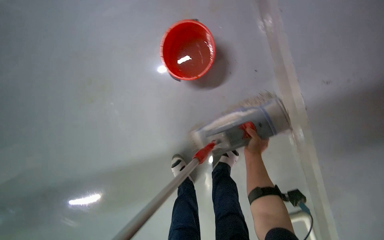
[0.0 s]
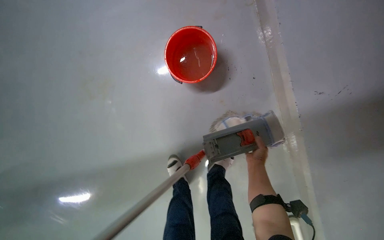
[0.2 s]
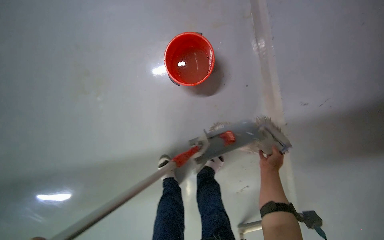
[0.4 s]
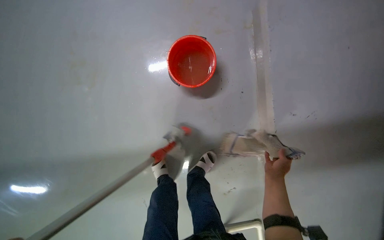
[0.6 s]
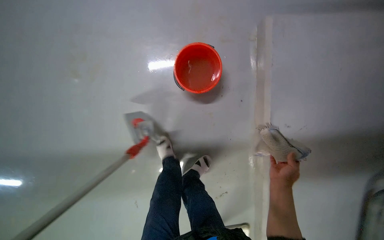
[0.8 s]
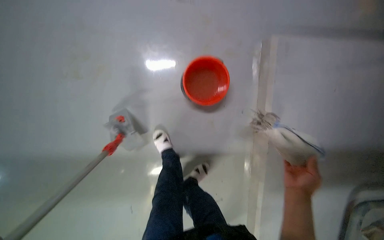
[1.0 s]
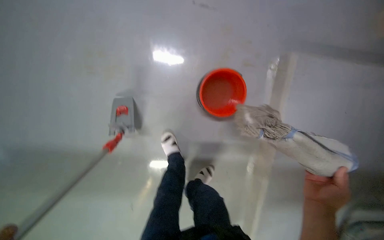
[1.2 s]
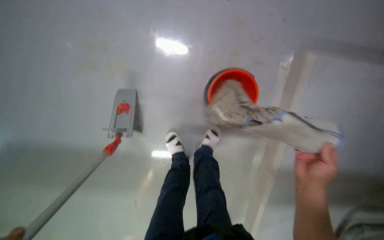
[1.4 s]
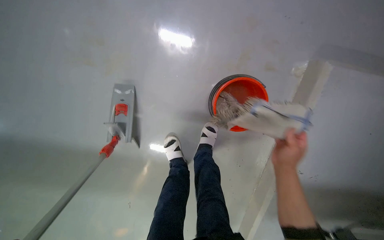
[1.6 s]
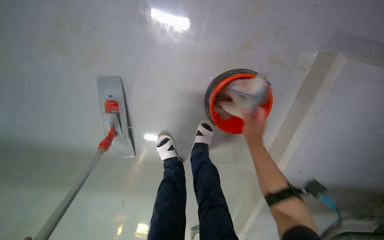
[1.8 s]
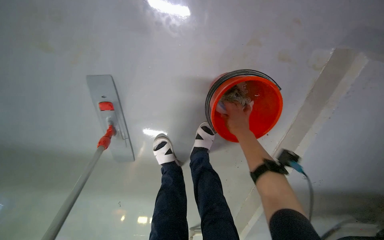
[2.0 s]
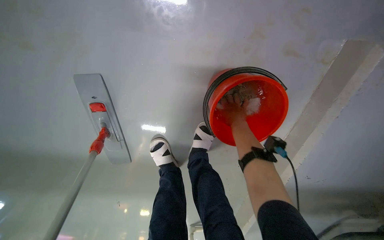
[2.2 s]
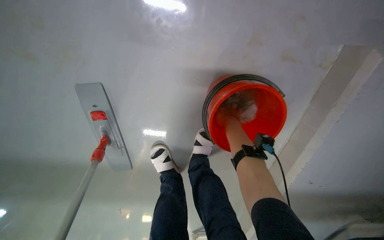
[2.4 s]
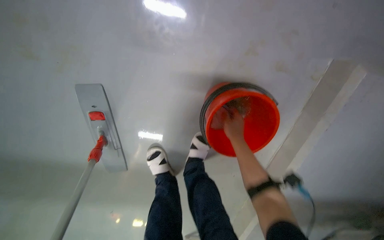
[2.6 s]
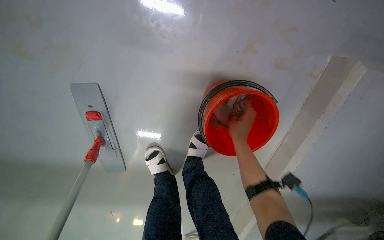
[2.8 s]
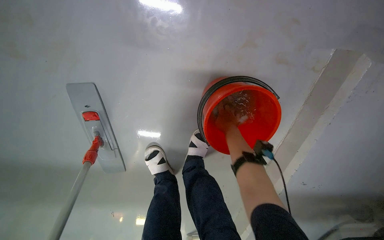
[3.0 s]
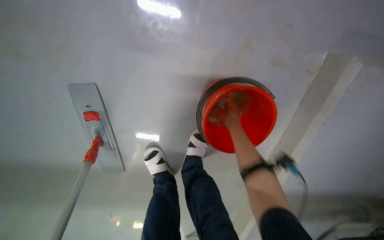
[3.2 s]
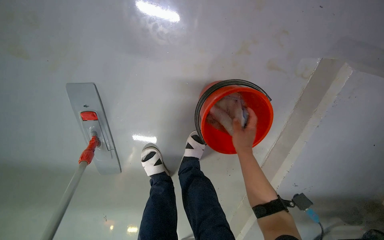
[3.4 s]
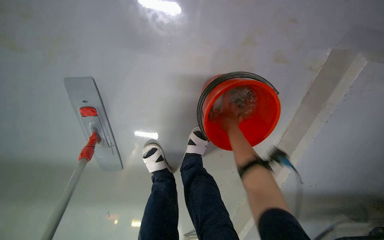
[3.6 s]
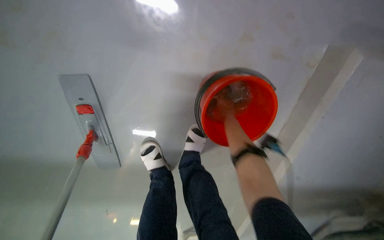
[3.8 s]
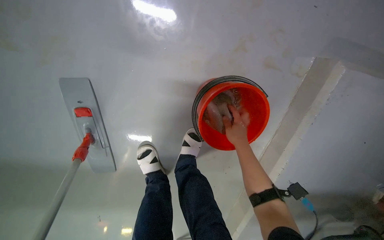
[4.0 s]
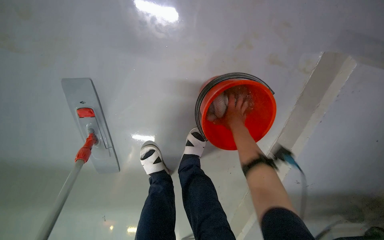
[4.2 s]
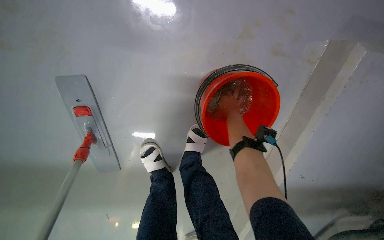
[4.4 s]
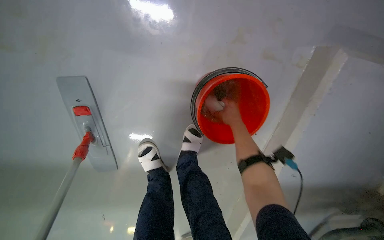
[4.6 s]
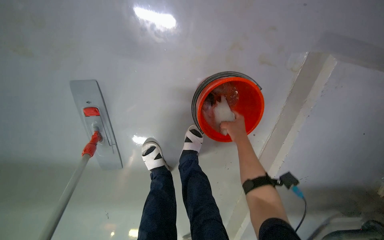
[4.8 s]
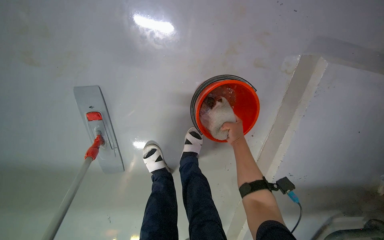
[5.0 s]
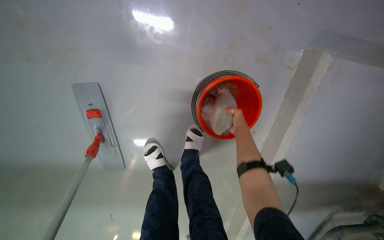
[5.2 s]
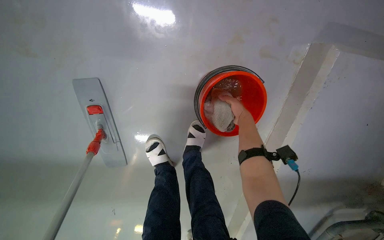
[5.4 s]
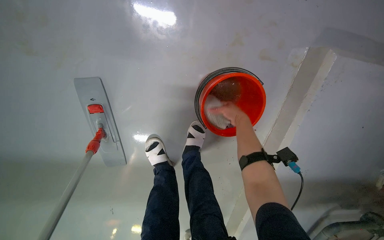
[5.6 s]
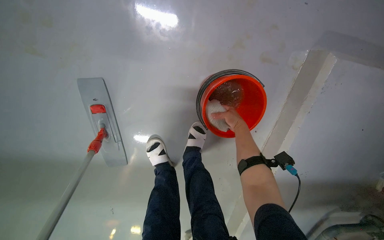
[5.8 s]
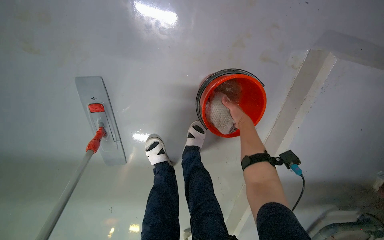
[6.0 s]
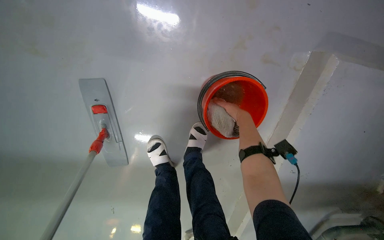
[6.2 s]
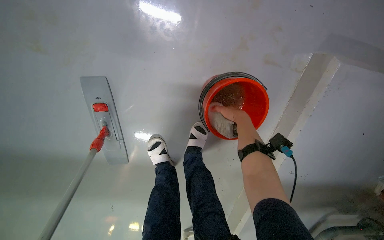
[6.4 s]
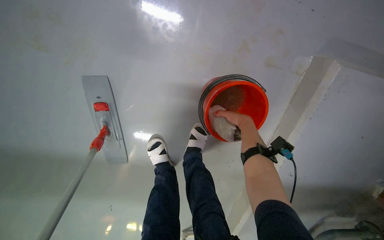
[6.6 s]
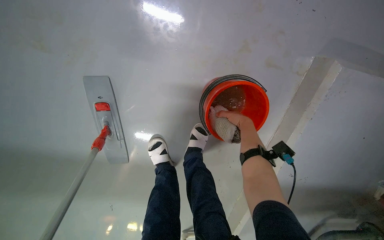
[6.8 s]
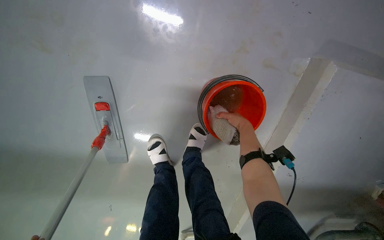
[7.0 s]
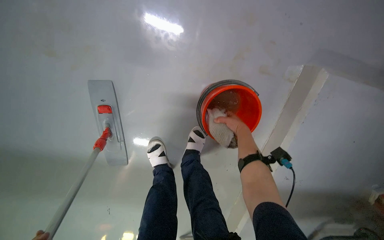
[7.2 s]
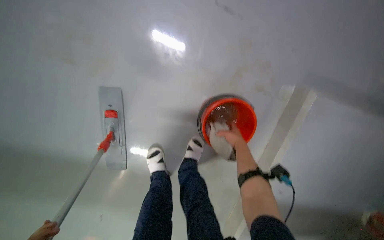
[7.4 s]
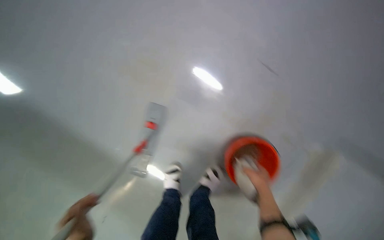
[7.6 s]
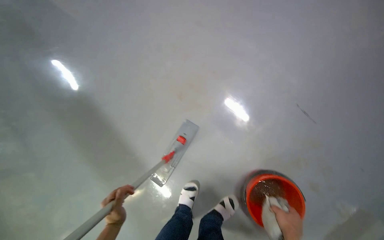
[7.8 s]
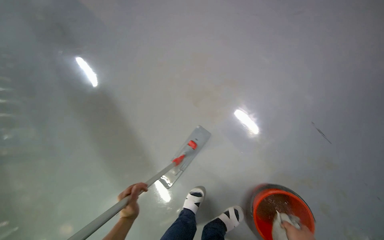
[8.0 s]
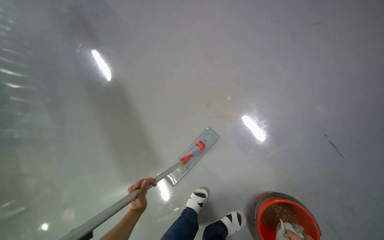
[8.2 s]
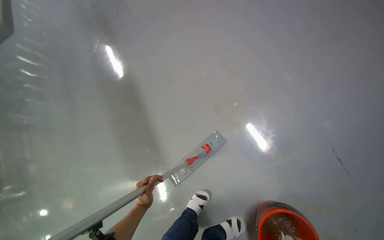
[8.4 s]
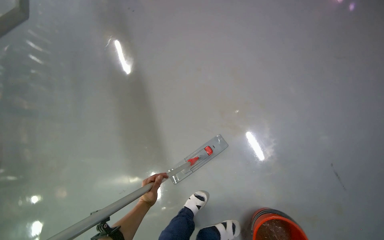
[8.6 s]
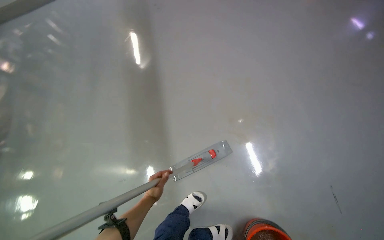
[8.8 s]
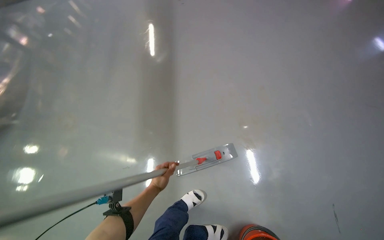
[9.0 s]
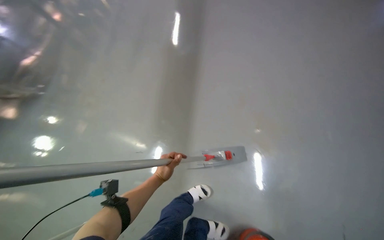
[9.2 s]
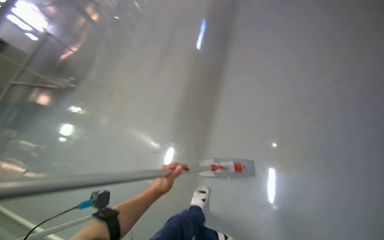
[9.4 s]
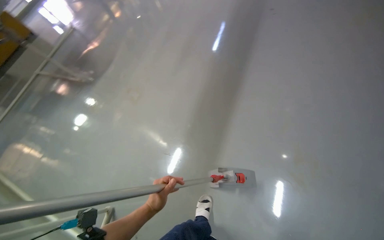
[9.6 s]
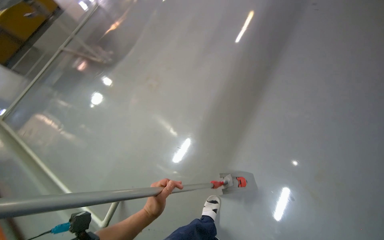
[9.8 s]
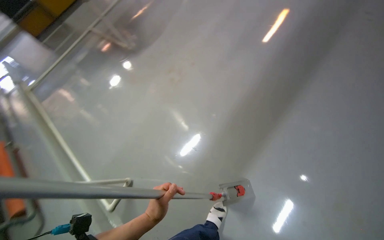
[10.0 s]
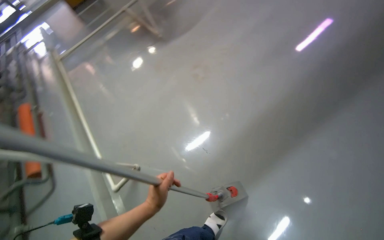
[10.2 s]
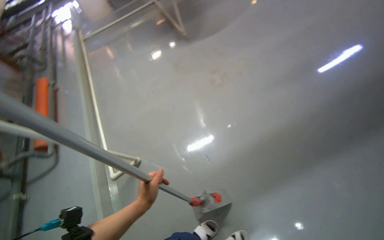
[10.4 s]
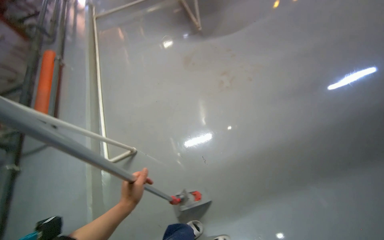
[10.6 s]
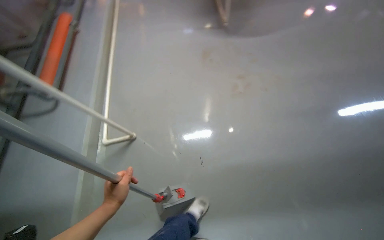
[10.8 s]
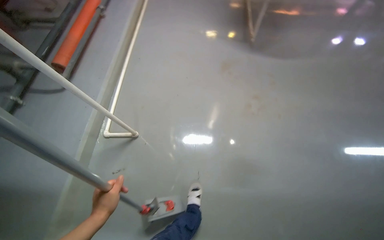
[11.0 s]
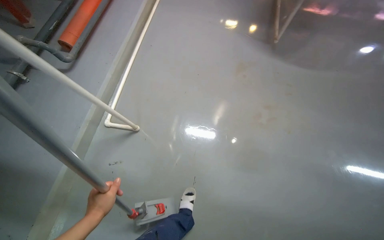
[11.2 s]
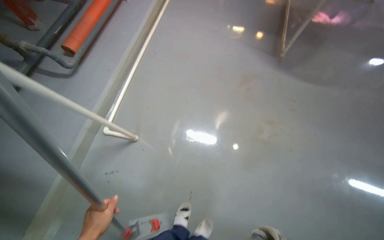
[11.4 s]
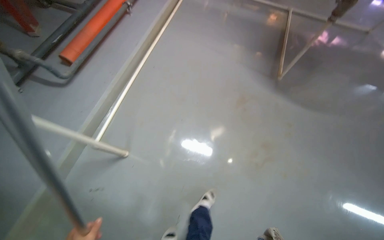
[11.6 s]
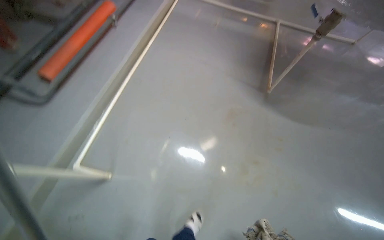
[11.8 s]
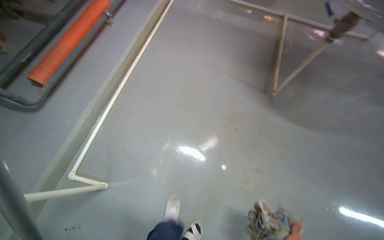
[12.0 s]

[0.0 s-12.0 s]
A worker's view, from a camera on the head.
Job: mopping floor.
The whole recording: Mopping floor. The worker mops the floor, occasionally wringing and adjusting the mop head.
0.0 to 1.6 s: The camera is aimed some 15 degrees further to the right. Everything in view rotates some 30 degrees clockwise. The right hand moves nearer to the camera, about 25 cm.
1.6 to 3.0 s: The right hand swings nearer and farther, approximately 15 cm each way, with 2 reversals.
3.0 to 4.4 s: The right hand moves nearer and farther over about 15 cm, changing direction 3 times.
4.4 to 6.0 s: The right hand moves nearer and farther over roughly 15 cm, changing direction 2 times.
6.0 to 7.6 s: The camera pitches upward, by some 20 degrees.
7.6 to 9.0 s: The head rotates roughly 55 degrees to the left.
9.0 to 10.4 s: The head rotates some 65 degrees to the left.
10.4 to 12.0 s: The camera is carried some 80 cm. The scene rotates clockwise by approximately 50 degrees.

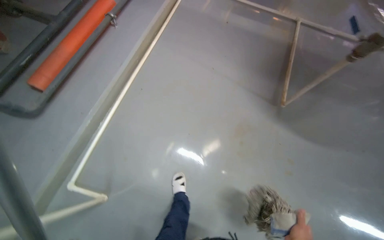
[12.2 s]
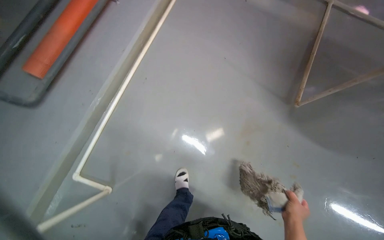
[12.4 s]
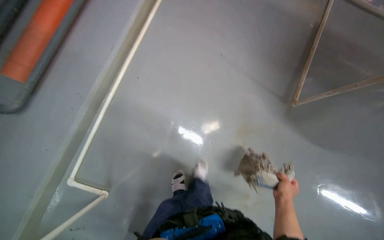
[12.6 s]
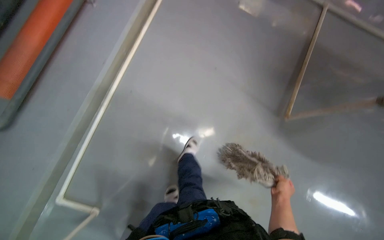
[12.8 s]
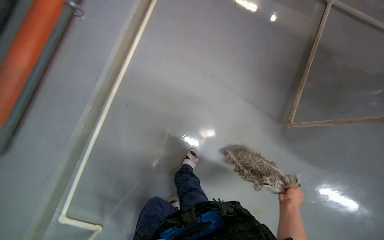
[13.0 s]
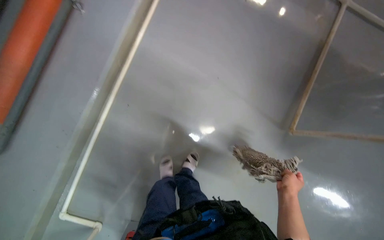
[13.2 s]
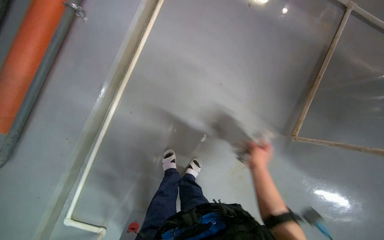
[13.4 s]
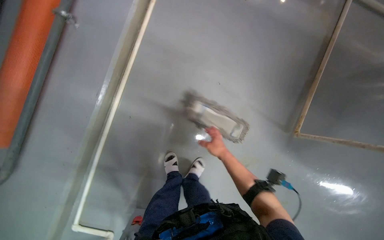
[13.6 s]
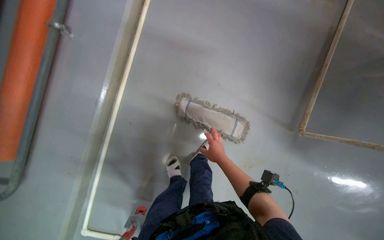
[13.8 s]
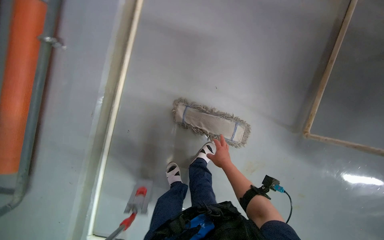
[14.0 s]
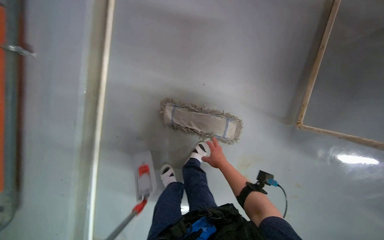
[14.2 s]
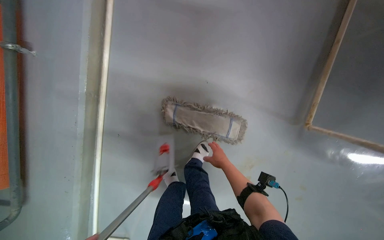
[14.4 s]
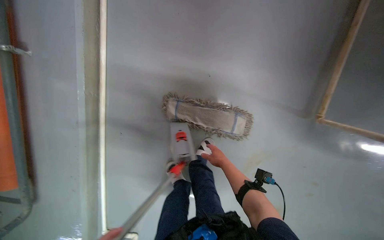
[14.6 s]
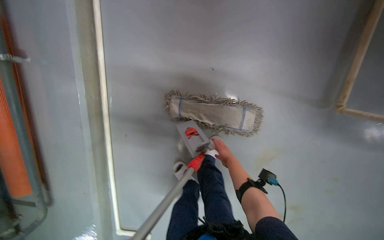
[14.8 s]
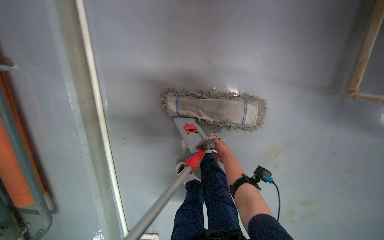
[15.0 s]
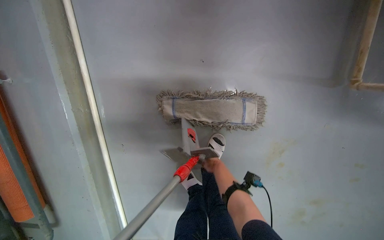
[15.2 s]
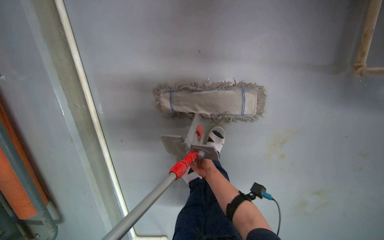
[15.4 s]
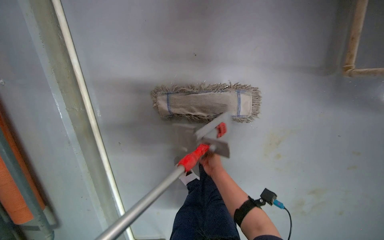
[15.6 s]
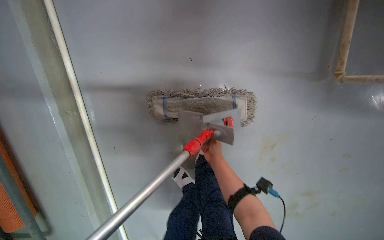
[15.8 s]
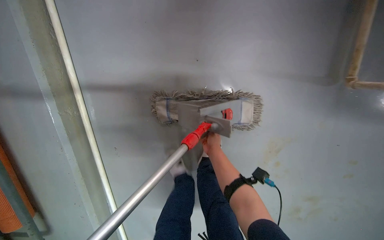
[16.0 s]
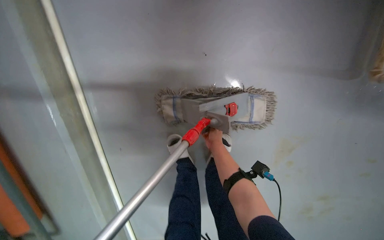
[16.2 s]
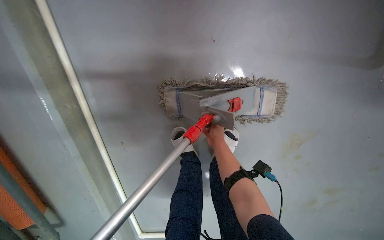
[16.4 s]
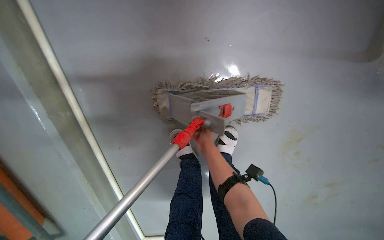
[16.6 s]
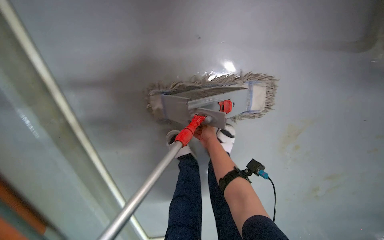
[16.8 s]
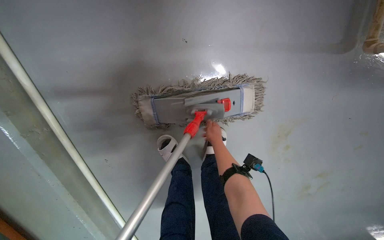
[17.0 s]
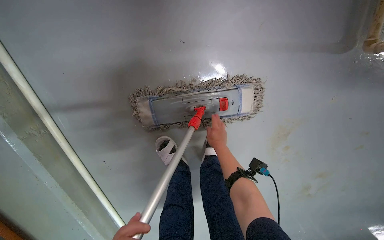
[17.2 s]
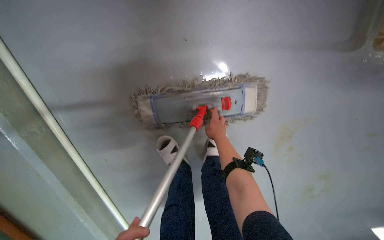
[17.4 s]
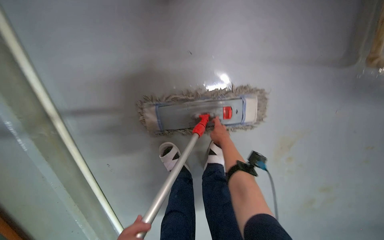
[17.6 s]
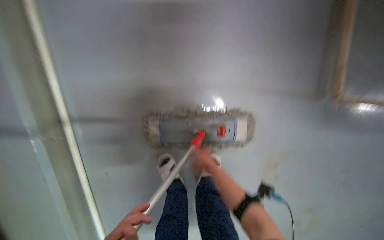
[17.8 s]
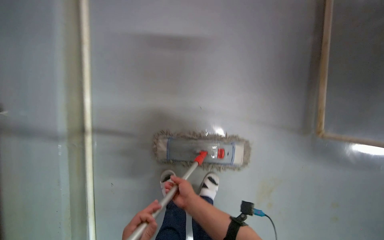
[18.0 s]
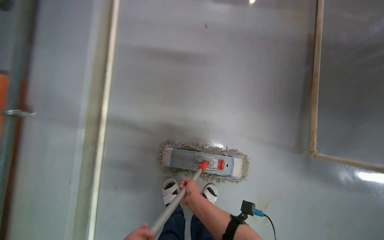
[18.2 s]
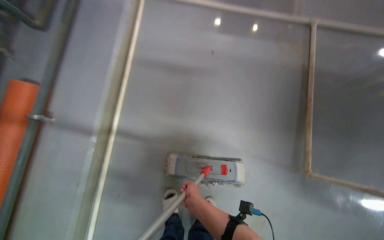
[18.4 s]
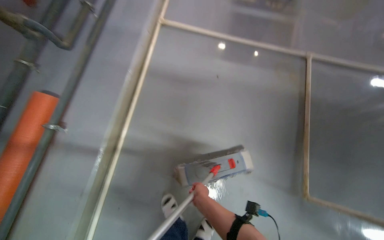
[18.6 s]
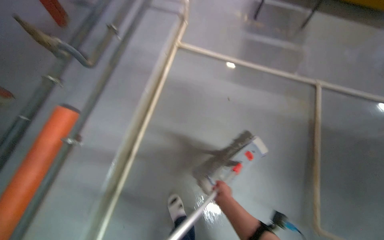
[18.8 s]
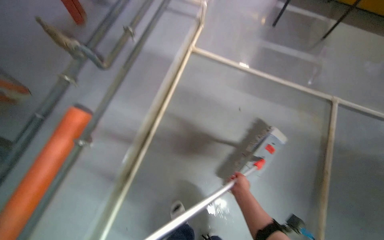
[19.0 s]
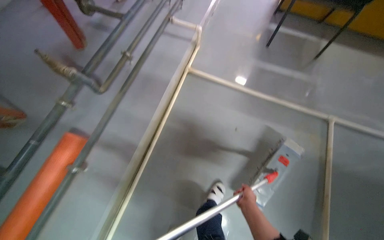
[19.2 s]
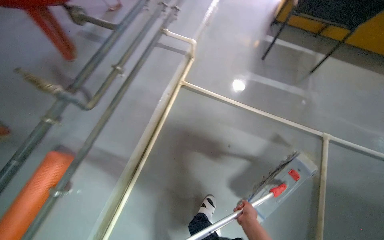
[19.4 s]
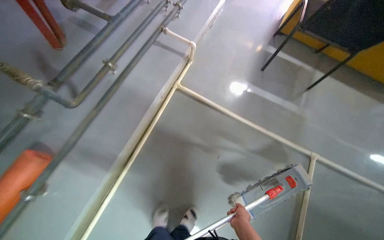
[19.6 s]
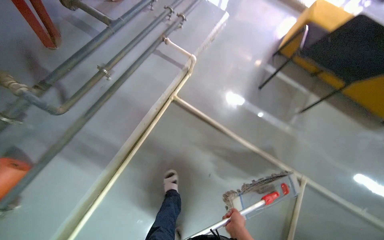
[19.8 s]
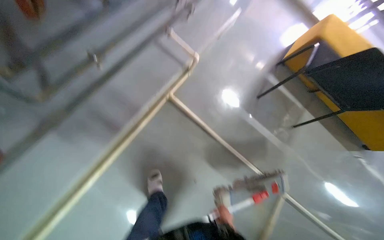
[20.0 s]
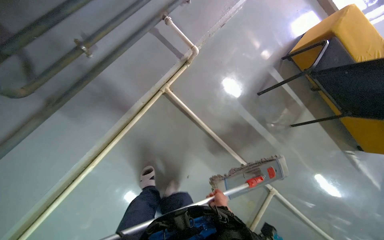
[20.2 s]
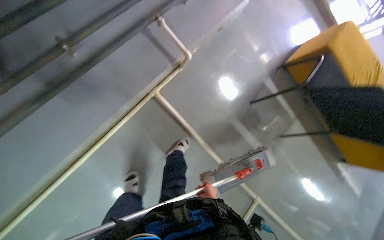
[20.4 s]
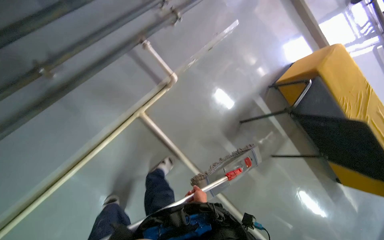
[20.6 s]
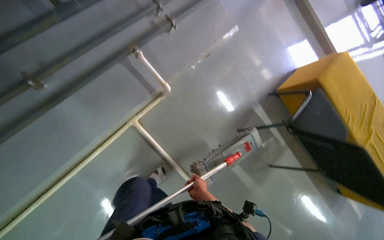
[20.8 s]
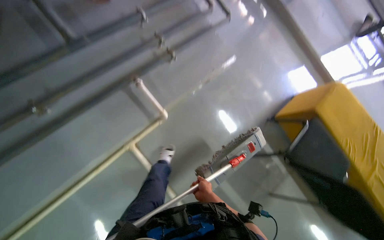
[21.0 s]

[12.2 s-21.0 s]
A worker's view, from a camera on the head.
Job: mopping floor.
The whole recording: Mopping floor. The worker mops the floor, occasionally wringing and adjusting the mop head.
12.2 to 13.6 s: The head travels some 70 cm. The wearer looks roughly 20 degrees further downward.
13.6 to 15.2 s: The camera travels about 40 cm. The view pans to the left by about 15 degrees.
15.2 to 16.6 s: The right hand is displaced to the left and up the picture by roughly 10 cm.
16.6 to 18.0 s: The camera pitches upward, by roughly 20 degrees.
18.0 to 19.6 s: The view tilts about 35 degrees upward.
19.6 to 21.0 s: The head travels some 80 cm.
